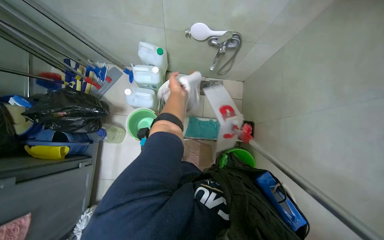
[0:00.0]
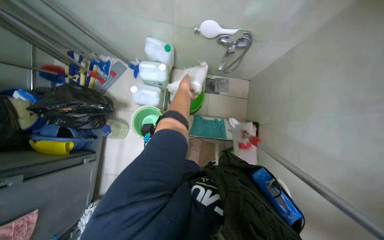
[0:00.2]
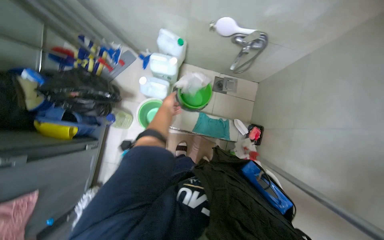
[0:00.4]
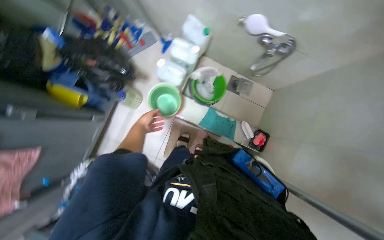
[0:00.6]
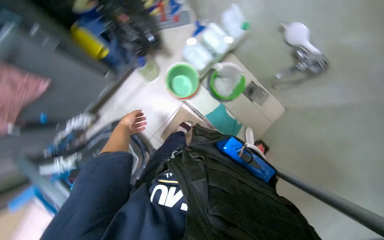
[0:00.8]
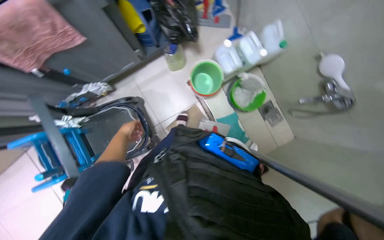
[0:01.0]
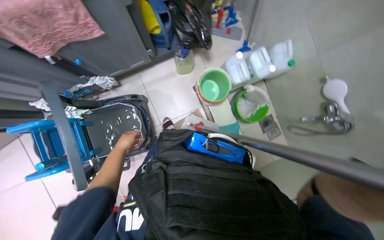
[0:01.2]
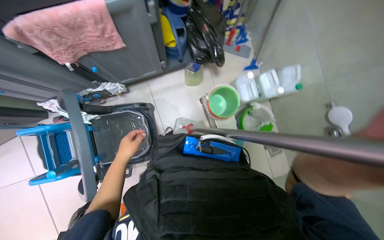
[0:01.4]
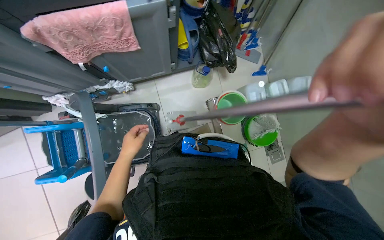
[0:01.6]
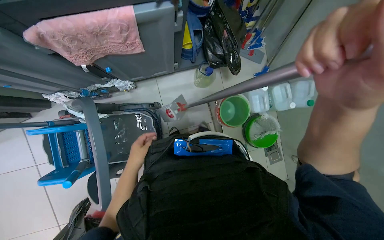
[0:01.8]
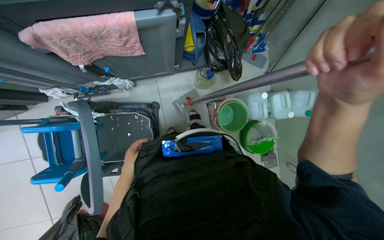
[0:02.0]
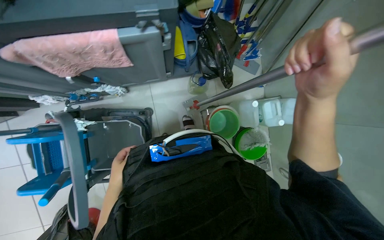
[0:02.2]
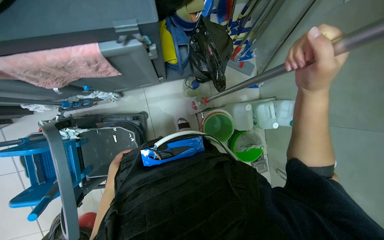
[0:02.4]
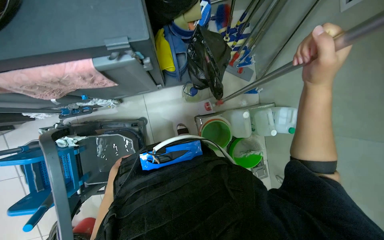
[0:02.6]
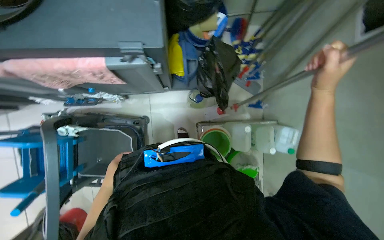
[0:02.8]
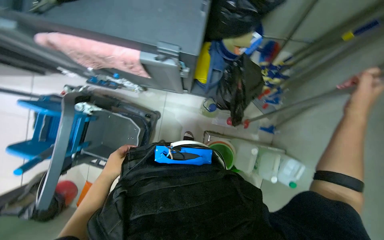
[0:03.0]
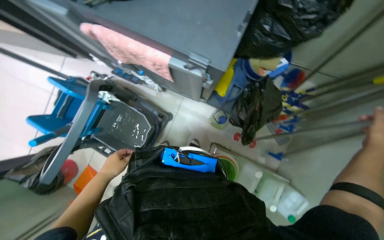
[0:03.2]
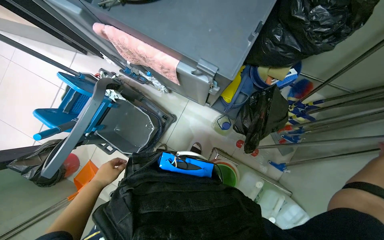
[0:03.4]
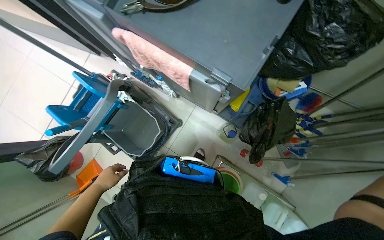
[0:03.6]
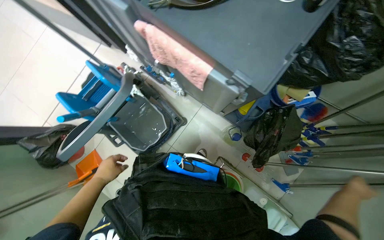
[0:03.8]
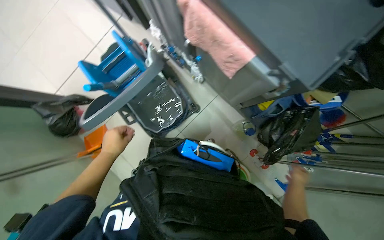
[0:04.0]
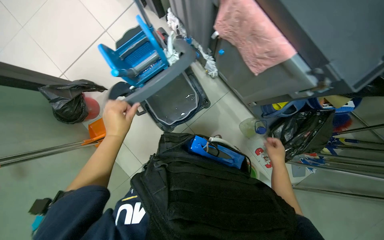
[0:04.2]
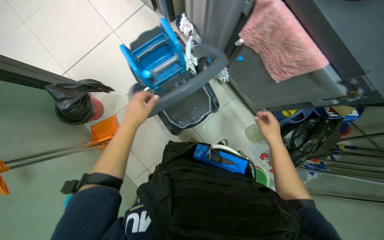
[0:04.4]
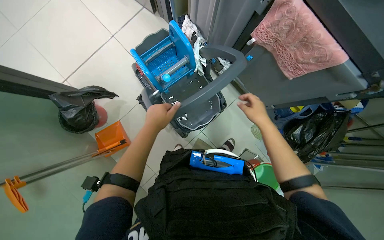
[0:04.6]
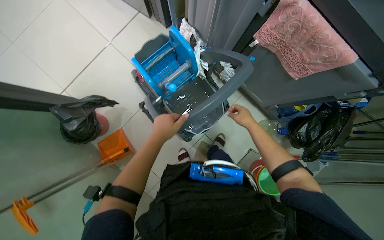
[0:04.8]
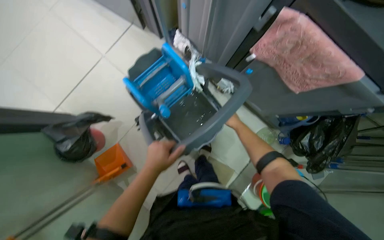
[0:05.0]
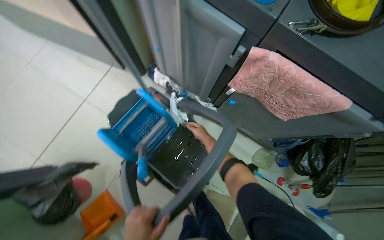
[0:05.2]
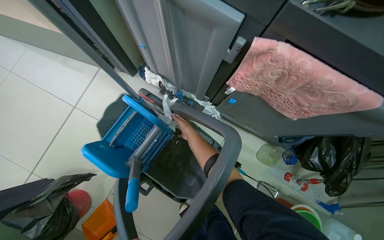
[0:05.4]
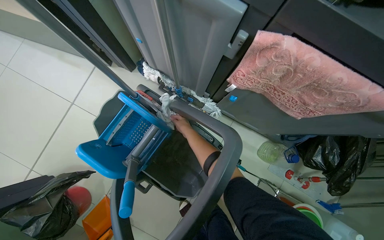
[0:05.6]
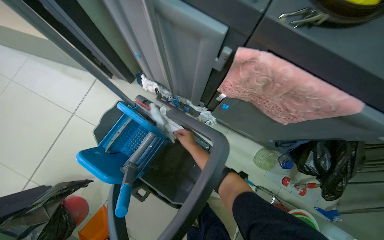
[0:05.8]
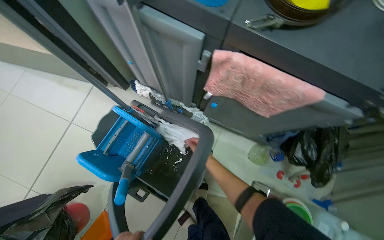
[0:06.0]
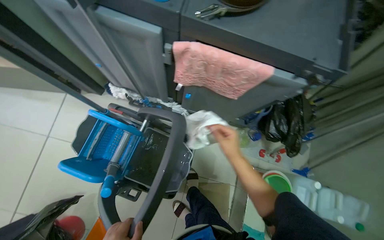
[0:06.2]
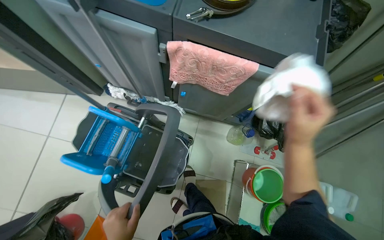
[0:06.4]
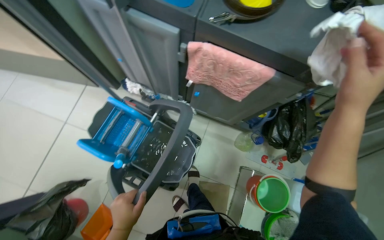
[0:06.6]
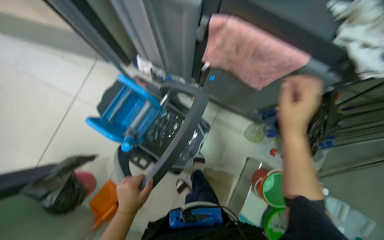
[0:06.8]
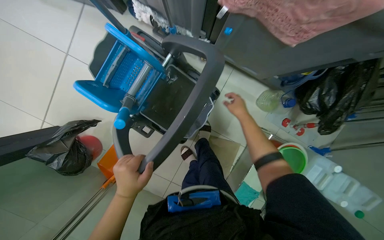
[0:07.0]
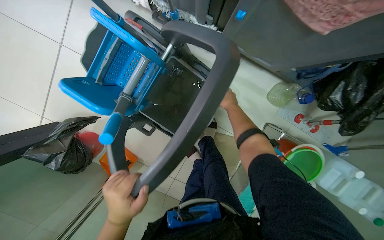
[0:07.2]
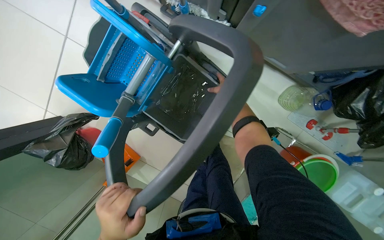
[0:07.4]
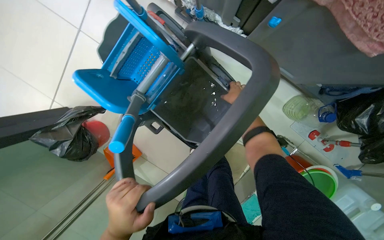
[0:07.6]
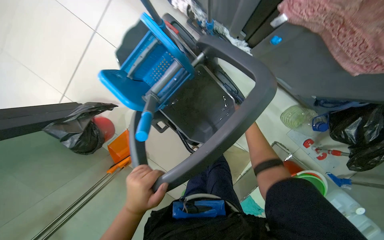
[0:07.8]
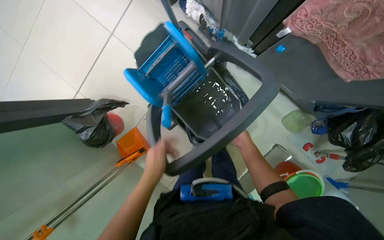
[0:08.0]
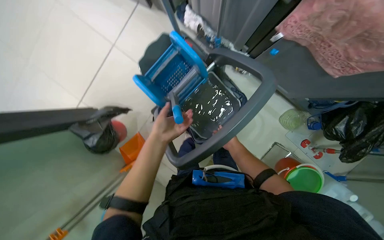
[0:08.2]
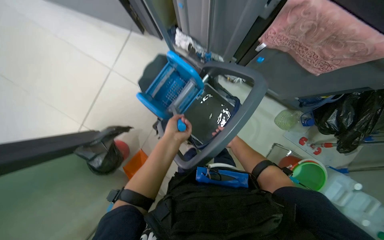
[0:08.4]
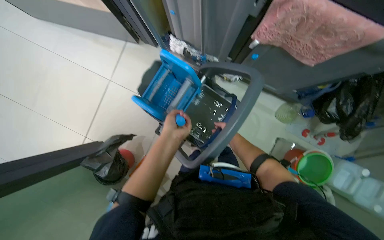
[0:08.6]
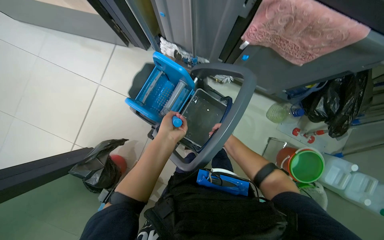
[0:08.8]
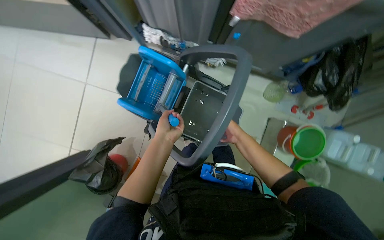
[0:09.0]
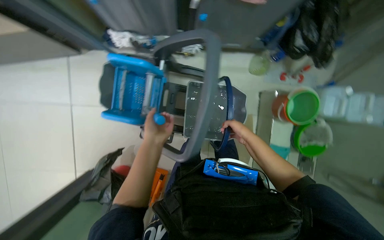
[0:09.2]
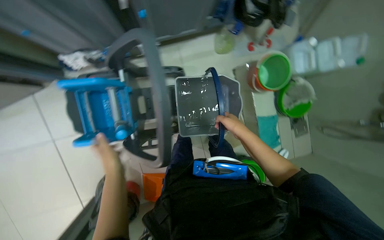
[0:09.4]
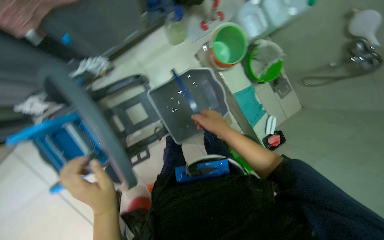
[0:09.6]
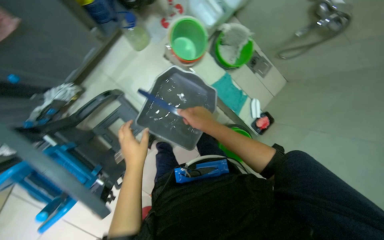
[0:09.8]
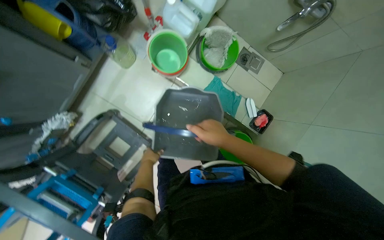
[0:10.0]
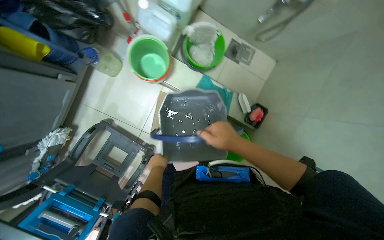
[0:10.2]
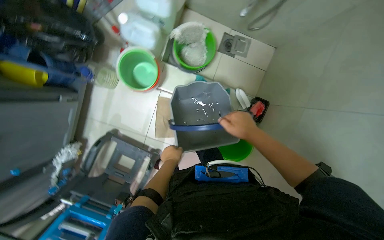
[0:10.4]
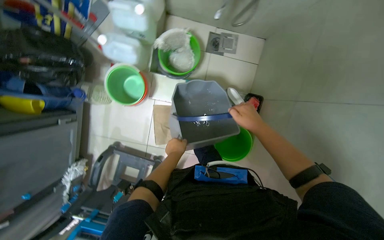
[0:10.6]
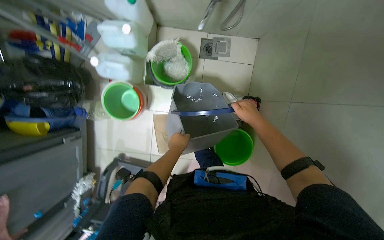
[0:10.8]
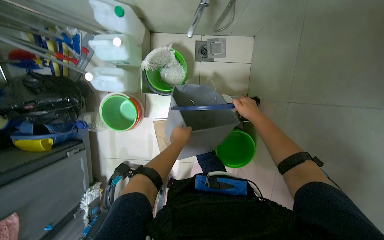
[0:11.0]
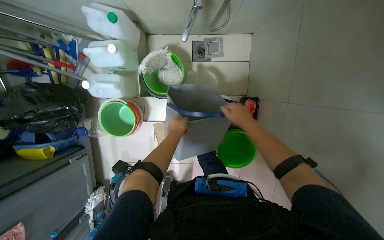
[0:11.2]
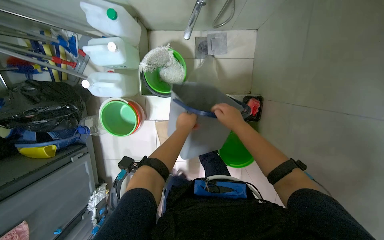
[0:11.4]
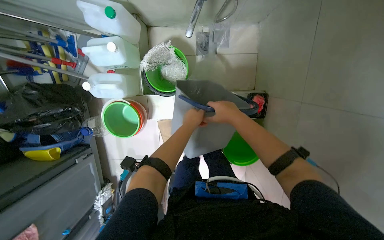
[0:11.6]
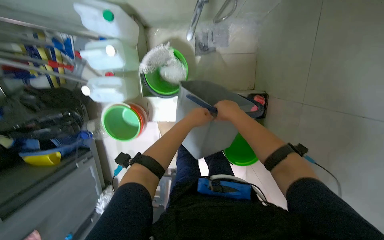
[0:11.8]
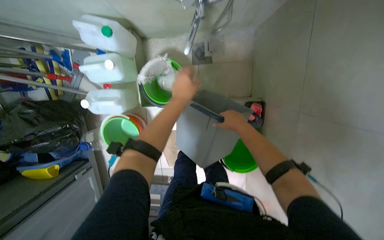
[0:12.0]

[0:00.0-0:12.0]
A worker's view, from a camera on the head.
Job: preparing cleaning supplies.
The whole recording: Cleaning mop and bucket. The worker cleans the mop head and fills the bucket with water.
0:00.0 to 0:01.6: The scene rotates clockwise by roughly 70 degrees.
0:01.6 to 0:03.0: The scene turns about 25 degrees clockwise in the picture. The right hand heads to the right and farther from the camera, covering roughly 35 cm.
0:03.0 to 0:04.4: The camera is carried to the left, roughly 40 cm. The scene turns about 40 degrees clockwise in the picture.
0:04.4 to 0:06.0: Everything in view rotates some 25 degrees counterclockwise. The right hand moves to the left and farther from the camera, about 30 cm.
0:06.0 to 0:07.6: The wearer looks about 25 degrees further downward. The right hand goes nearer to the camera and returns, roughly 35 cm each way.
0:07.6 to 0:09.0: The left hand goes approximately 15 cm up the picture.
0:09.0 to 0:10.4: The head travels some 70 cm. The view tips downward by roughly 15 degrees. The scene turns about 85 degrees counterclockwise in the picture.
0:10.4 to 0:12.0: The left hand goes roughly 50 cm up the picture; the right hand travels farther from the camera by about 10 cm.

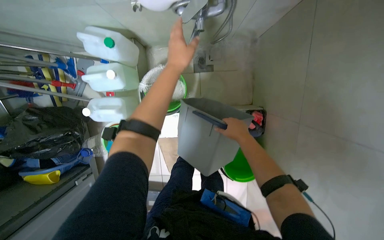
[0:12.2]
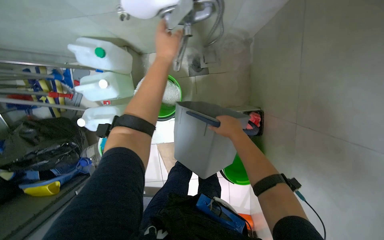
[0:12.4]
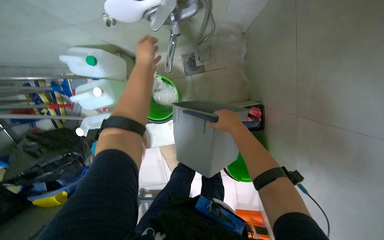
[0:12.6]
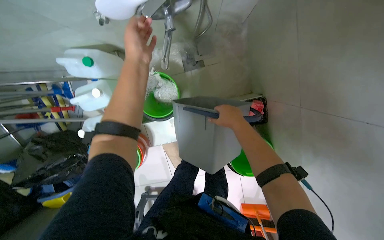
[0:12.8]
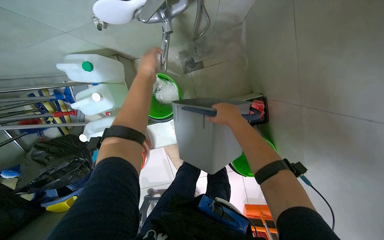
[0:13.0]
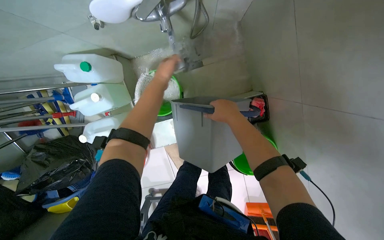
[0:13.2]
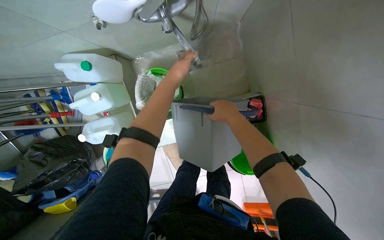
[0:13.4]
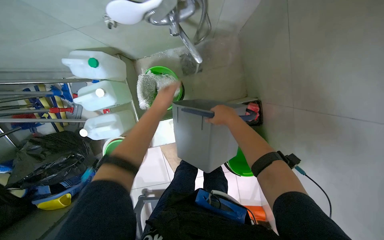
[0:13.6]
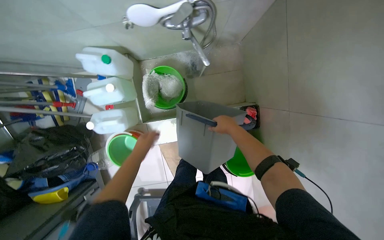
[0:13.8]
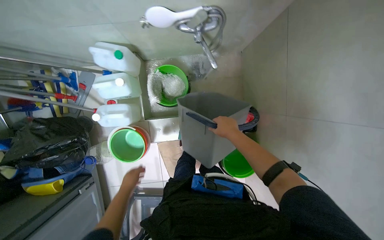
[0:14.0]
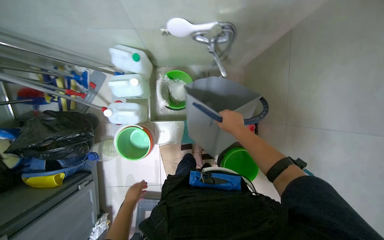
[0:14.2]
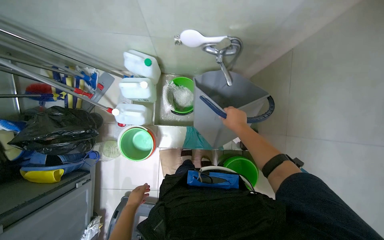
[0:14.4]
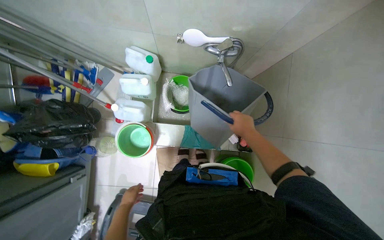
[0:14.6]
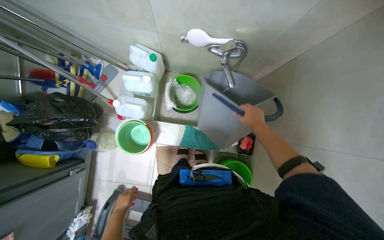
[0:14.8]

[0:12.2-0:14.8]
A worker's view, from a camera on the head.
Job: preparing cleaning supplies.
The whole recording: Cleaning mop and bucket. The worker cleans the mop head and fills the bucket with water.
0:12.2 to 0:13.4: The left hand goes some 10 cm farther from the camera.
0:13.4 to 0:14.8: The view tips upward by roughly 15 degrees. The left hand shifts some 70 cm down the picture and to the left.

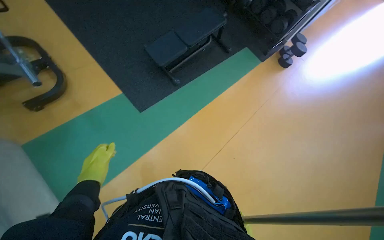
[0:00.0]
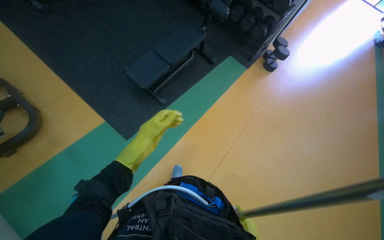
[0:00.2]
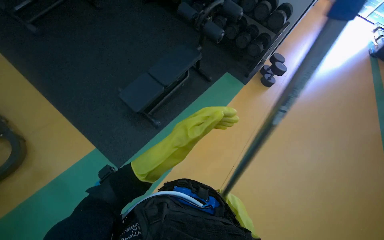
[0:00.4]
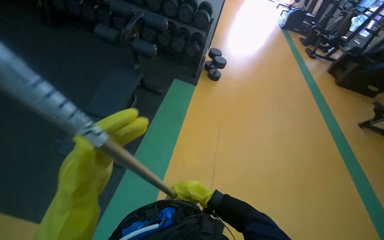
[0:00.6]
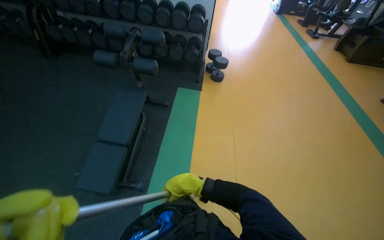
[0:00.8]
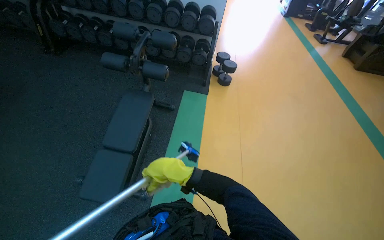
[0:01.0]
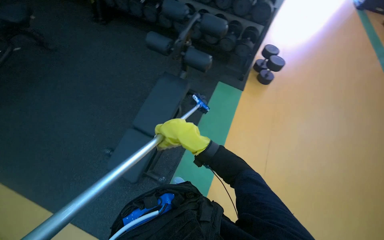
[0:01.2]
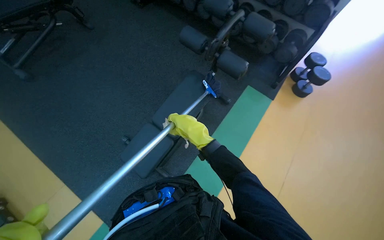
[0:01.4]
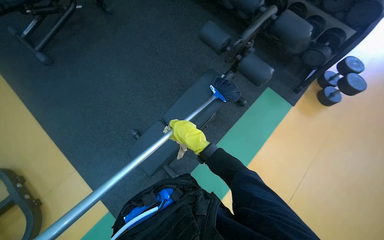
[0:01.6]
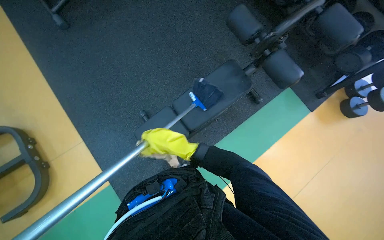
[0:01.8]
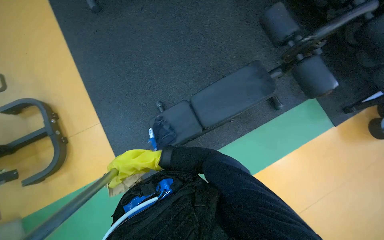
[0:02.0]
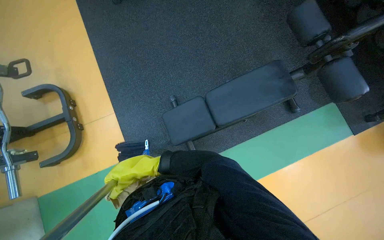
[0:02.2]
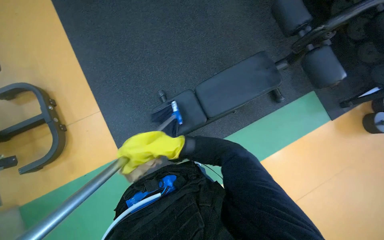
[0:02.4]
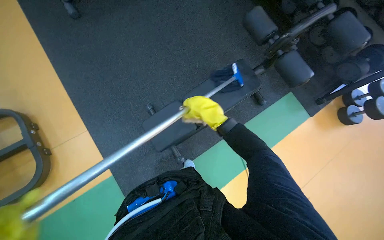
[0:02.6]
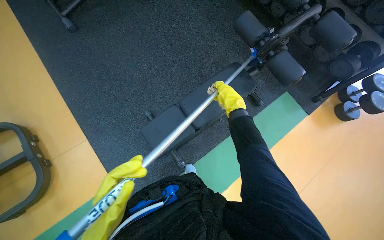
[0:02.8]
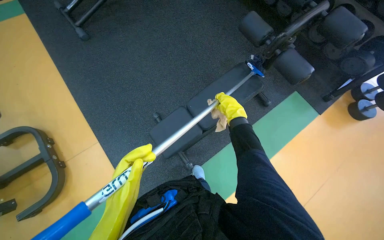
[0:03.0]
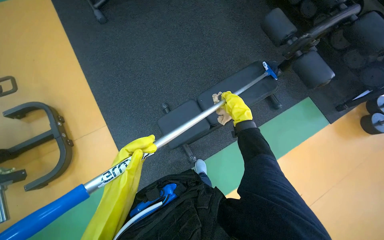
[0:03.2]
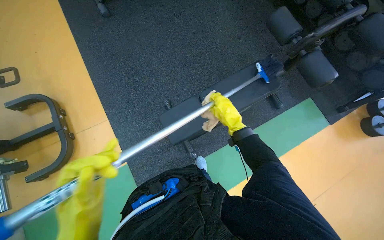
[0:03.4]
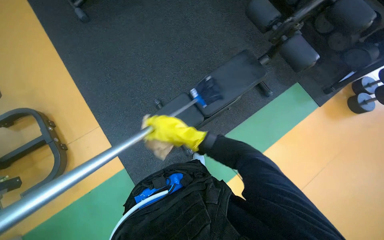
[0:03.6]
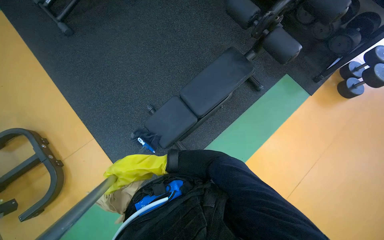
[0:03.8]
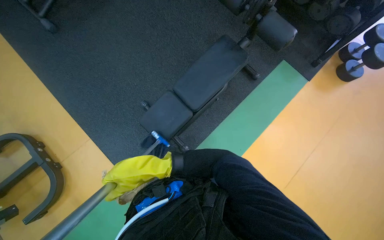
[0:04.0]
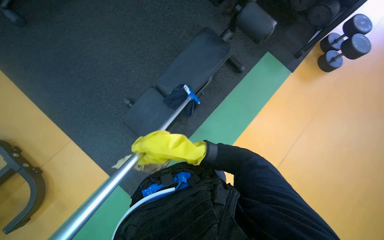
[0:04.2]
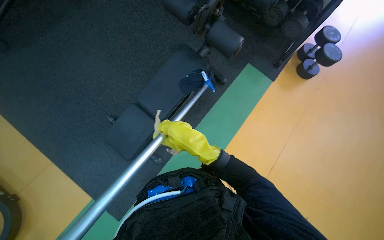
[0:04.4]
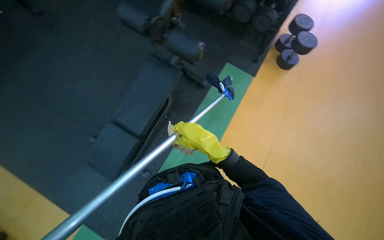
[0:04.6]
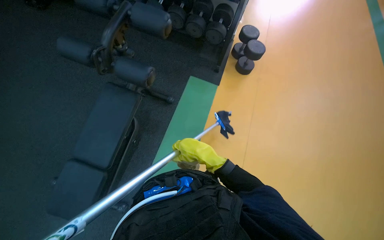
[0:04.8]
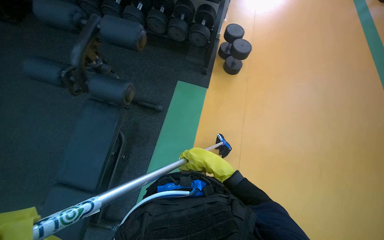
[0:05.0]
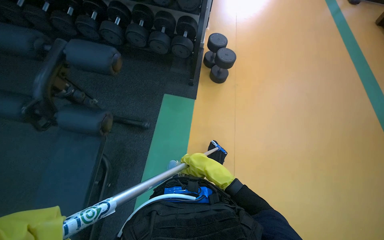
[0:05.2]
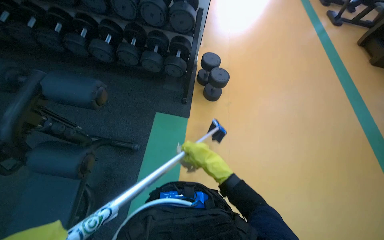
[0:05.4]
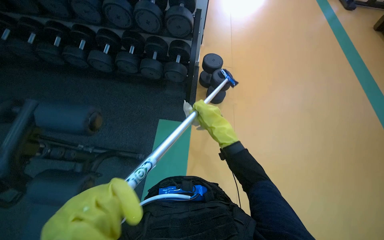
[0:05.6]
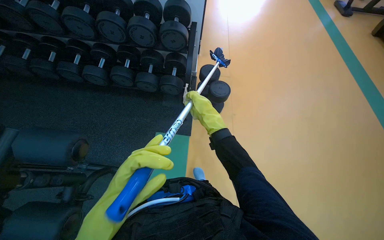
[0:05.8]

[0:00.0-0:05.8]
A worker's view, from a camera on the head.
Job: wiping surfaces.
The whole recording: Cleaning gym equipment. The worker cleans various gym equipment, including benches and dumbbell racks, using a long-handled tool and a cloth.
0:00.0 to 0:01.4: The wearer moves approximately 80 cm.
0:02.8 to 0:04.4: The right hand shifts some 20 cm down the picture and nearer to the camera.
0:04.4 to 0:05.8: The camera is carried roughly 90 cm. The scene turns some 30 degrees counterclockwise in the picture.
